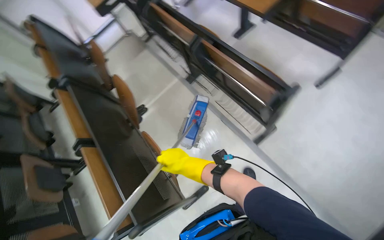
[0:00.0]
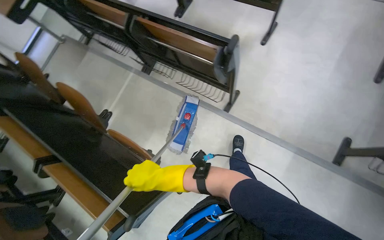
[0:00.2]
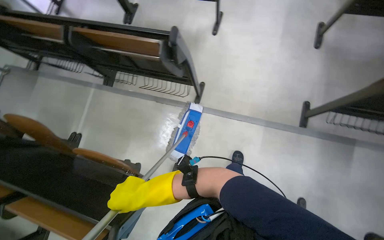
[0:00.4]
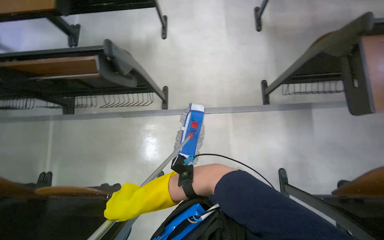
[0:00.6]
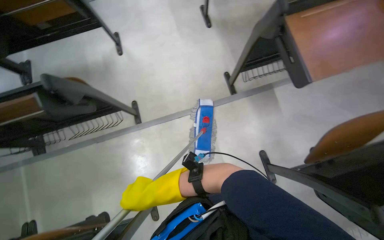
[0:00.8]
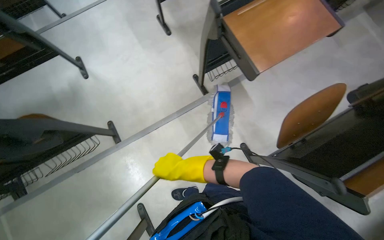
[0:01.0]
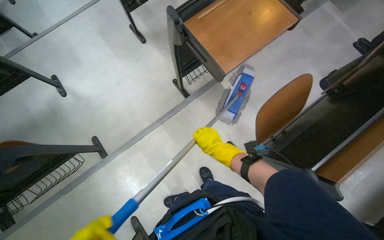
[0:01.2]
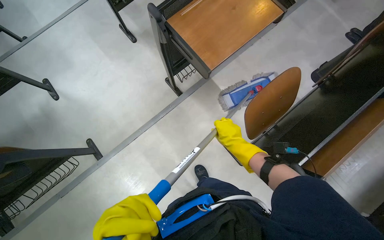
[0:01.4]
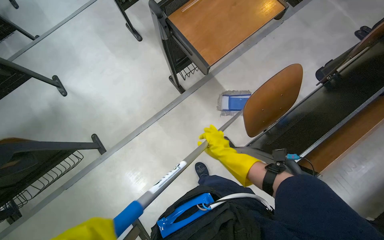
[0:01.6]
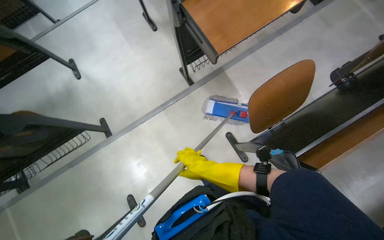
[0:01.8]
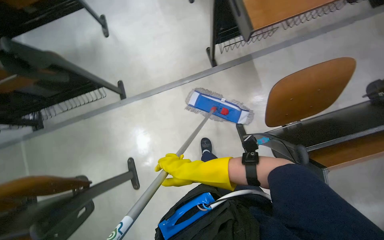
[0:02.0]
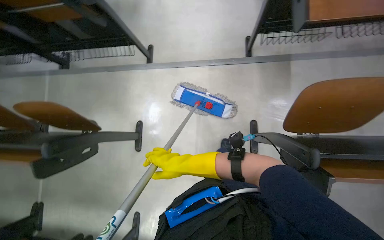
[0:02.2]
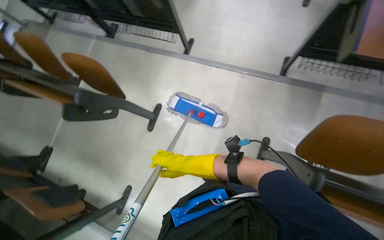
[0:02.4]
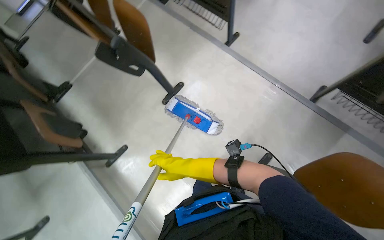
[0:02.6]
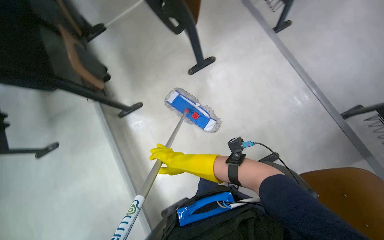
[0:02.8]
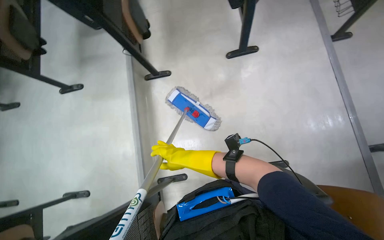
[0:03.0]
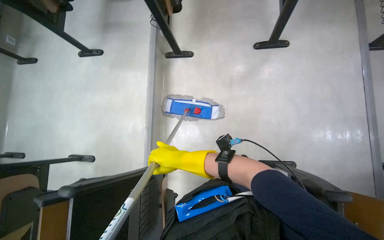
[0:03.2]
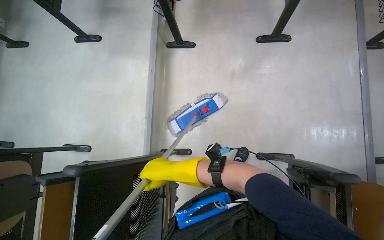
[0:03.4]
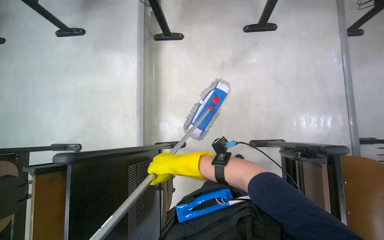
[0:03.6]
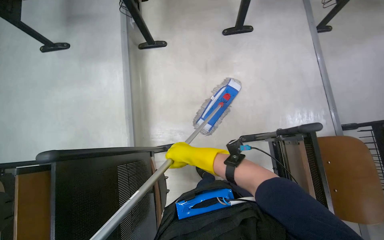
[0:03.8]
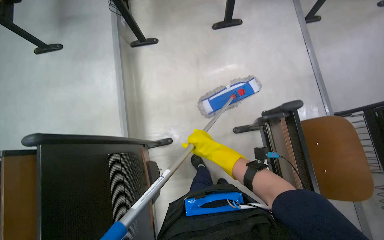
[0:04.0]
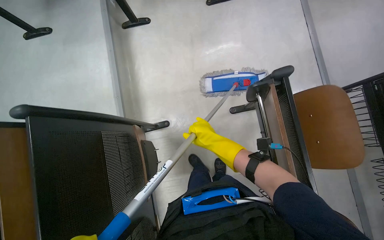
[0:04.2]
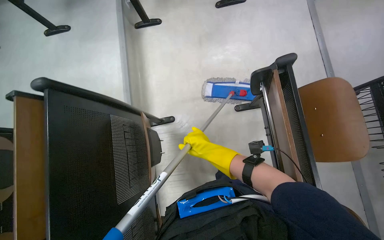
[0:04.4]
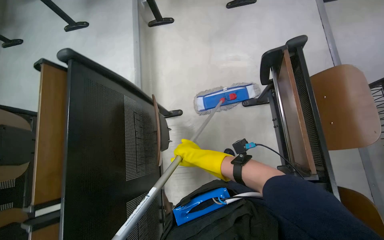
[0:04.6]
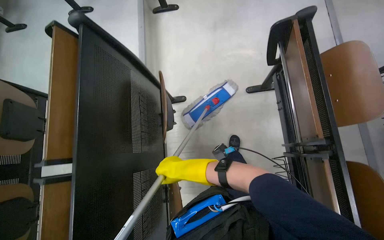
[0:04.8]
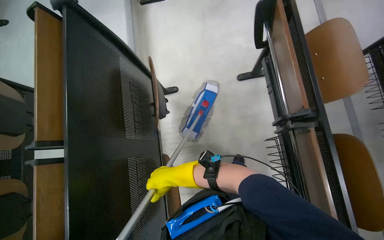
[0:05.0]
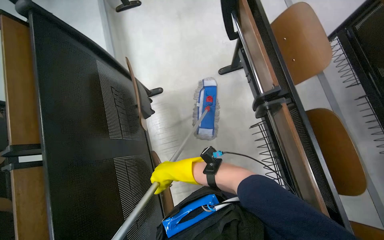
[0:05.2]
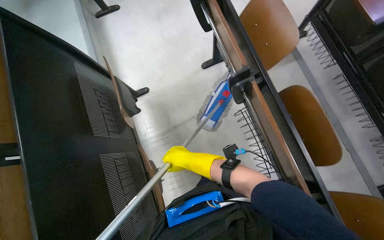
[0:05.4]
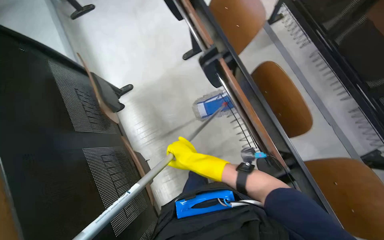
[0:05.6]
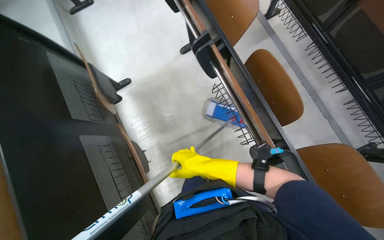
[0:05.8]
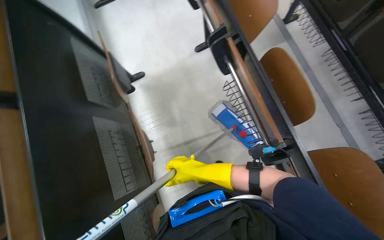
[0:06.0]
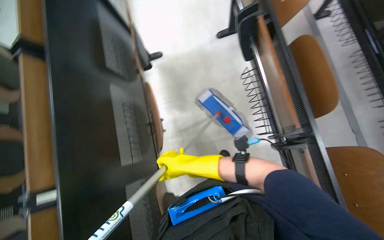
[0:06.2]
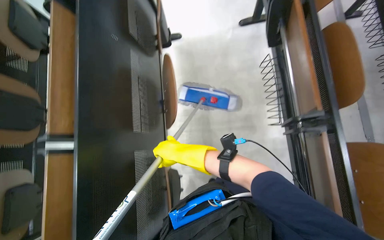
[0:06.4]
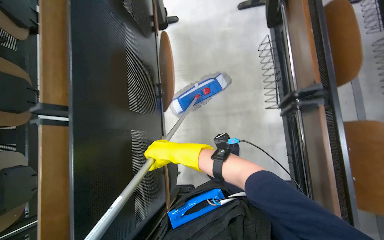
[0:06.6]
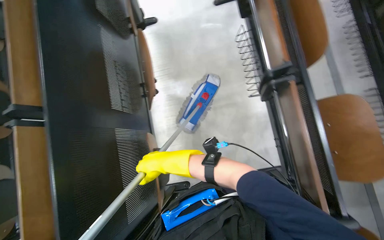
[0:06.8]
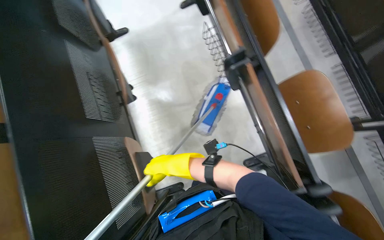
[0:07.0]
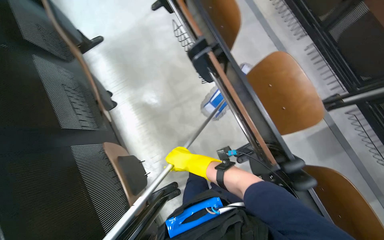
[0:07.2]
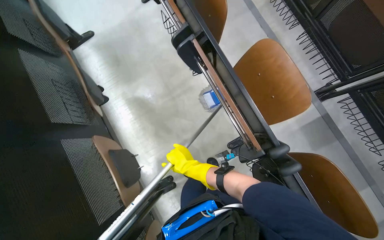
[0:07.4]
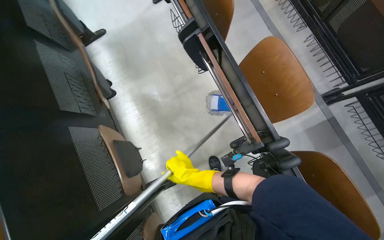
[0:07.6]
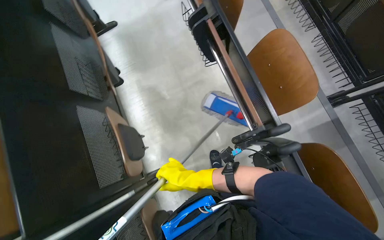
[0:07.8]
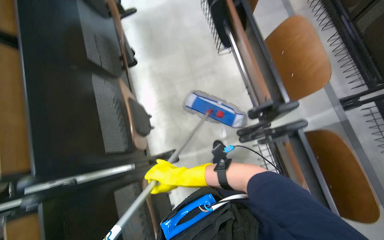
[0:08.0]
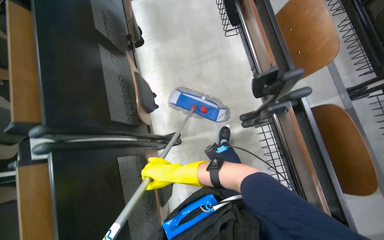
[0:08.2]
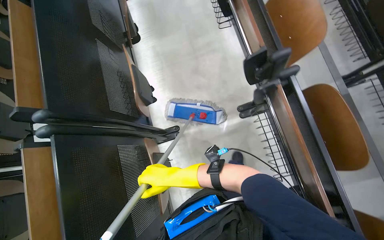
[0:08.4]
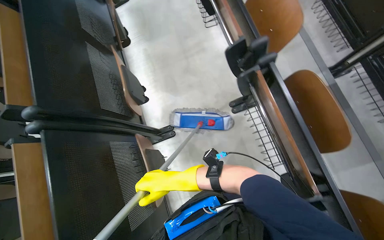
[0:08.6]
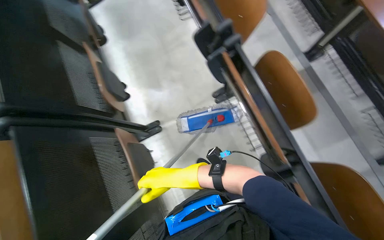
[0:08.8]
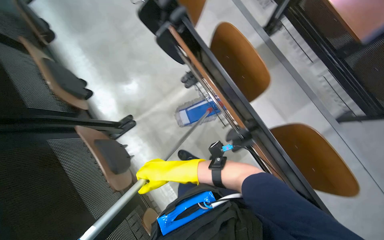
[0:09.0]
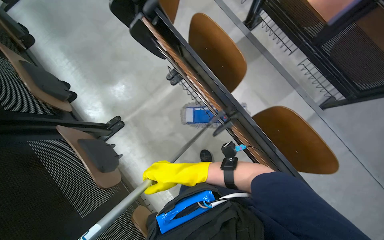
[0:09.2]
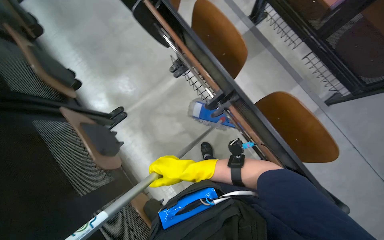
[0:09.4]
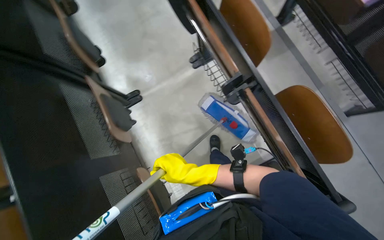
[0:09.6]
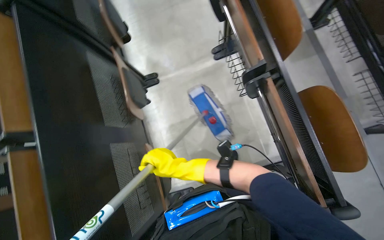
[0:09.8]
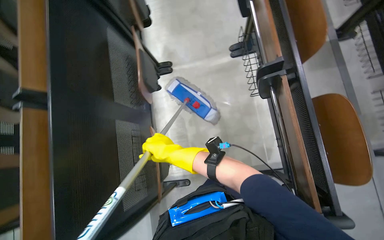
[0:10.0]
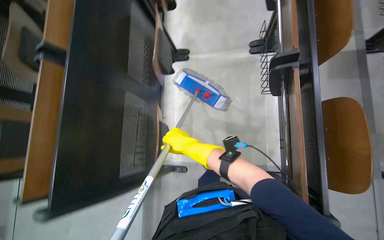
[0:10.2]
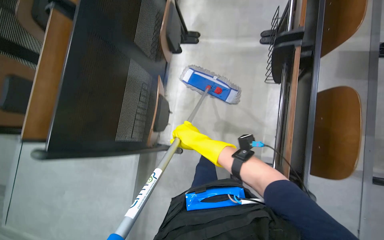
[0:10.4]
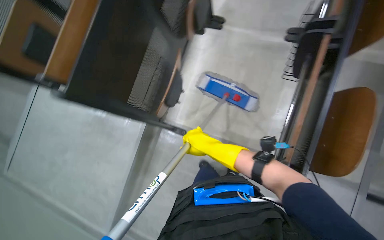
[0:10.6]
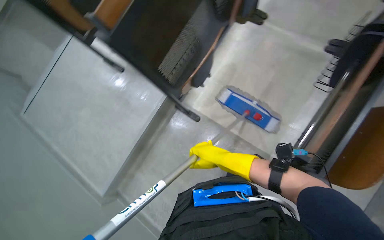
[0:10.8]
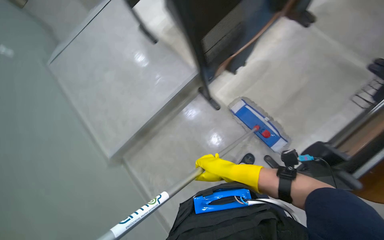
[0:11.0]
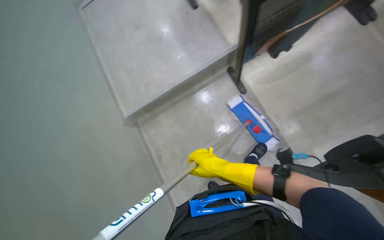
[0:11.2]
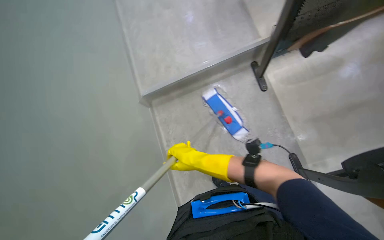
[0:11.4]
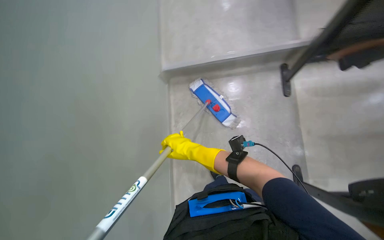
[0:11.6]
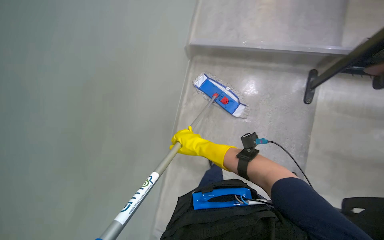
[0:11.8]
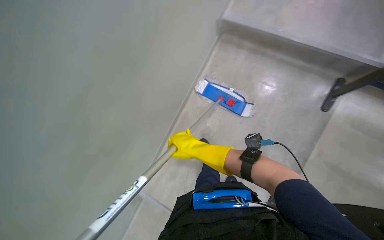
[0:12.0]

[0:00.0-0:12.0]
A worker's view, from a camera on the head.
Job: mopping floor.
The whole recording: Mopping classroom floor. The worker mops the floor in the classroom between rows of desks.
0:00.0 to 0:01.6: The camera is carried about 80 cm. The wearer looks about 90 degrees further to the right.
0:01.6 to 0:03.0: The camera travels roughly 50 cm. The wearer looks approximately 120 degrees further to the left. The view tips downward by about 25 degrees.
0:03.0 to 0:04.4: The wearer moves roughly 50 cm.
0:04.4 to 0:06.0: The camera is carried roughly 70 cm.
0:06.0 to 0:07.6: The right hand travels down the picture by some 50 cm, and goes to the left and returns, about 15 cm each way.
0:07.6 to 0:09.0: The camera travels roughly 70 cm.
0:09.0 to 0:10.4: The wearer moves approximately 50 cm. The head rotates some 45 degrees to the left.
0:10.4 to 0:12.0: The view tips downward by some 30 degrees. The scene turns about 60 degrees clockwise in the picture.

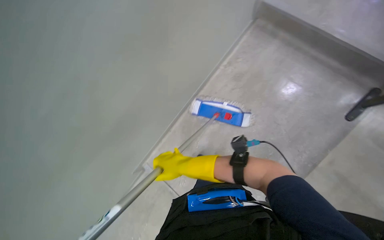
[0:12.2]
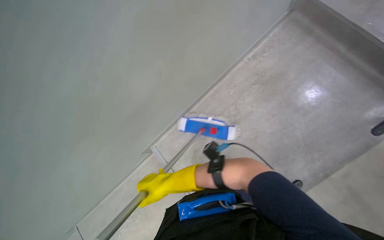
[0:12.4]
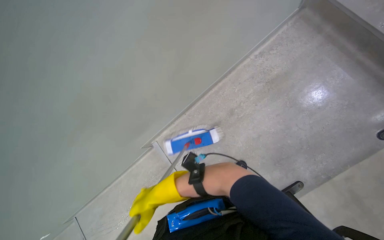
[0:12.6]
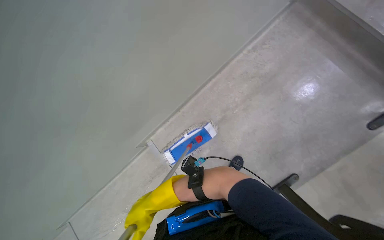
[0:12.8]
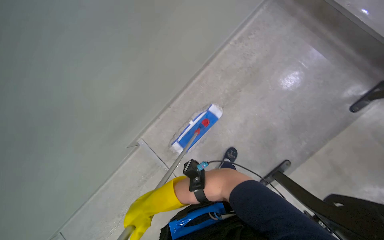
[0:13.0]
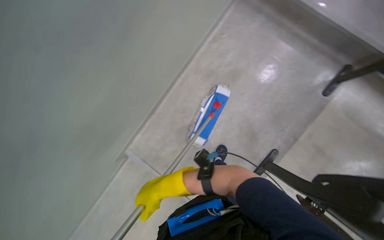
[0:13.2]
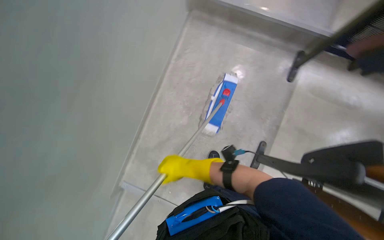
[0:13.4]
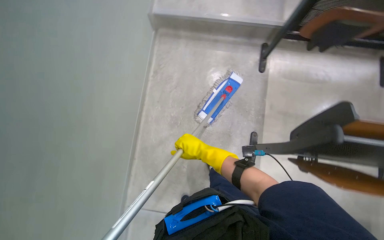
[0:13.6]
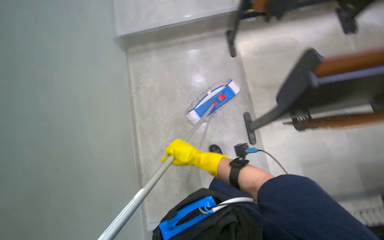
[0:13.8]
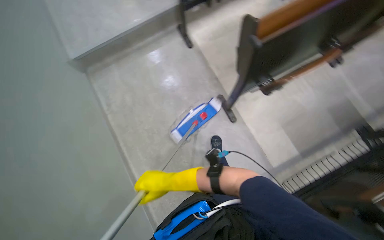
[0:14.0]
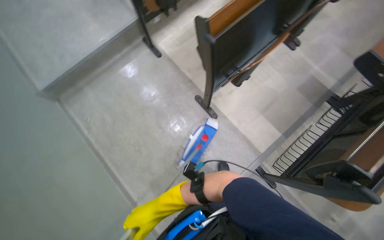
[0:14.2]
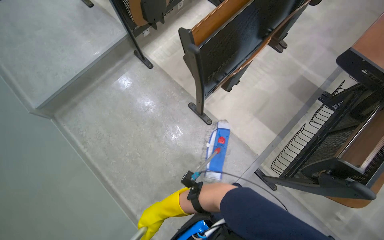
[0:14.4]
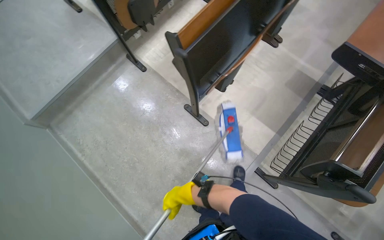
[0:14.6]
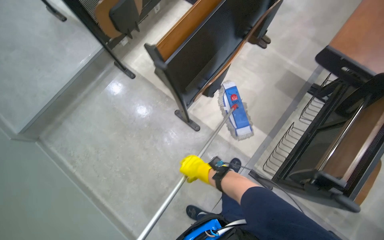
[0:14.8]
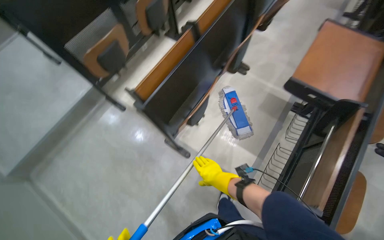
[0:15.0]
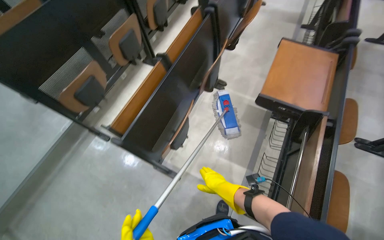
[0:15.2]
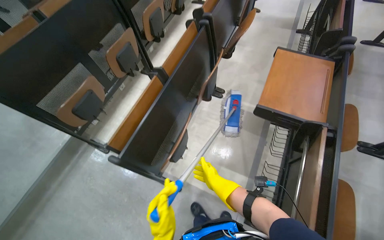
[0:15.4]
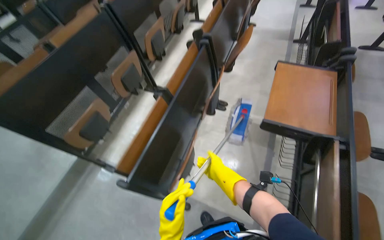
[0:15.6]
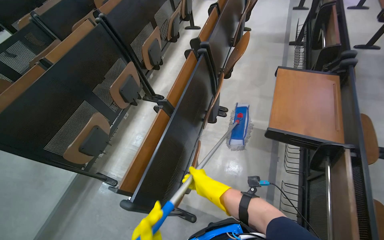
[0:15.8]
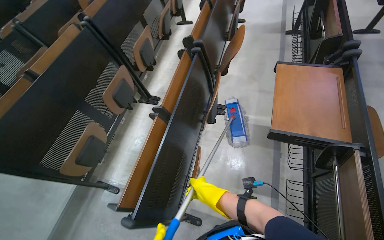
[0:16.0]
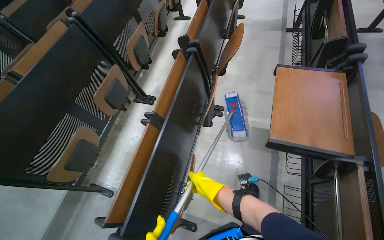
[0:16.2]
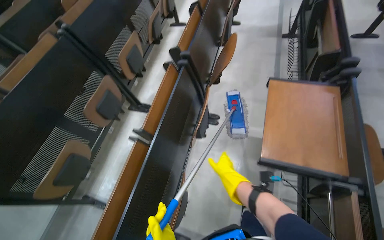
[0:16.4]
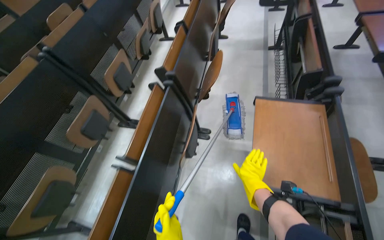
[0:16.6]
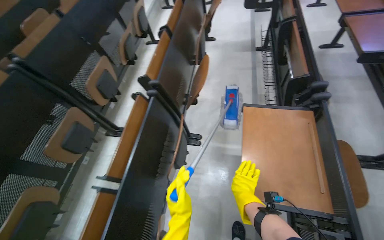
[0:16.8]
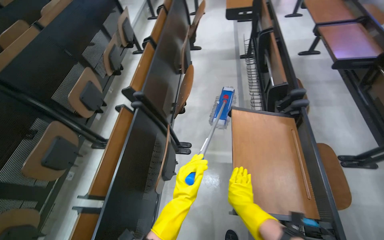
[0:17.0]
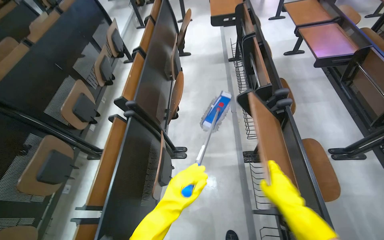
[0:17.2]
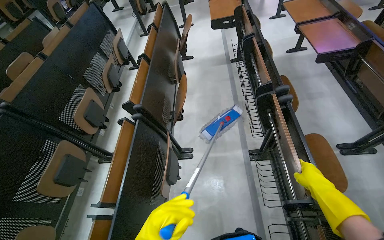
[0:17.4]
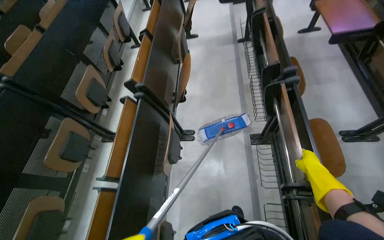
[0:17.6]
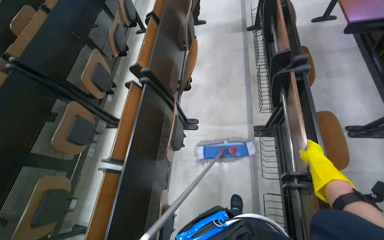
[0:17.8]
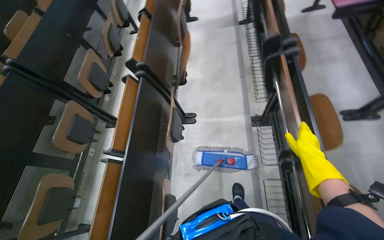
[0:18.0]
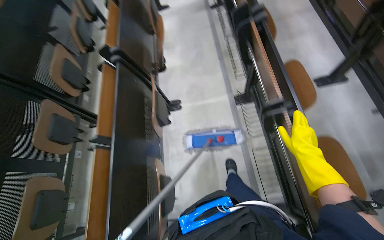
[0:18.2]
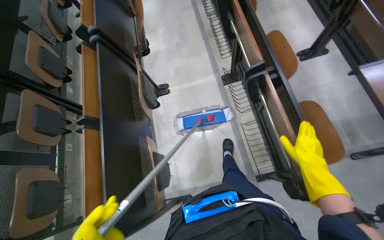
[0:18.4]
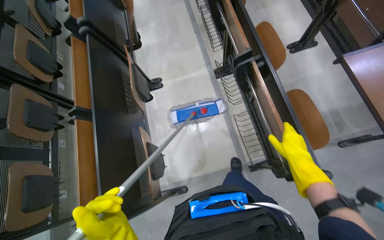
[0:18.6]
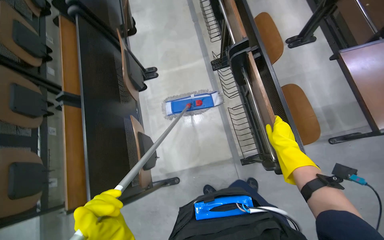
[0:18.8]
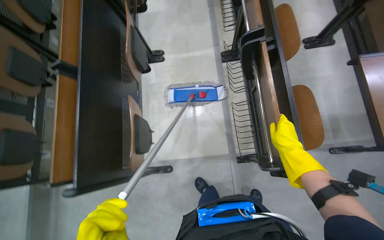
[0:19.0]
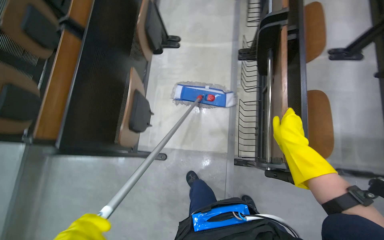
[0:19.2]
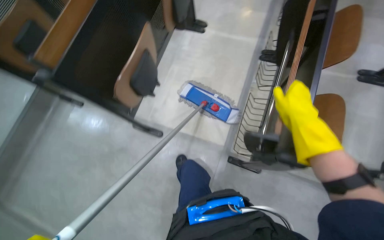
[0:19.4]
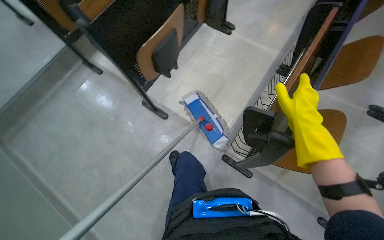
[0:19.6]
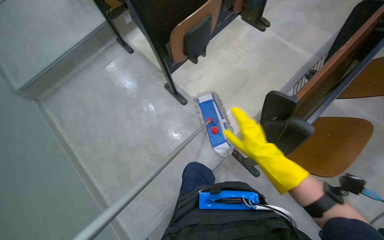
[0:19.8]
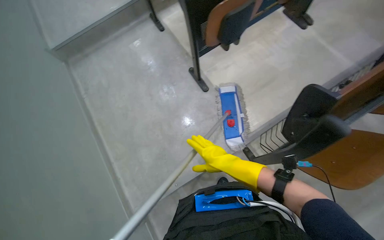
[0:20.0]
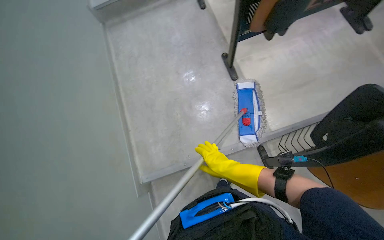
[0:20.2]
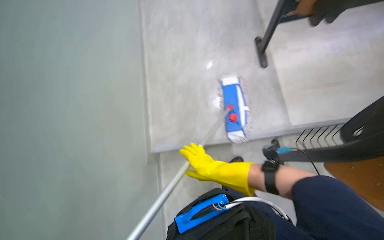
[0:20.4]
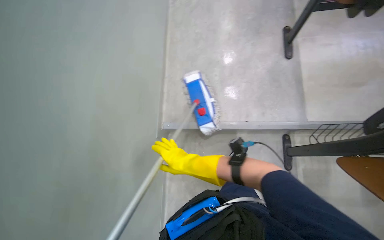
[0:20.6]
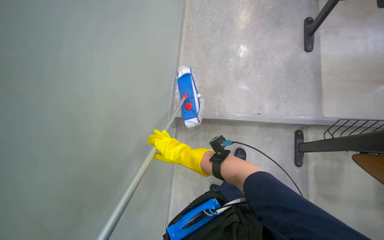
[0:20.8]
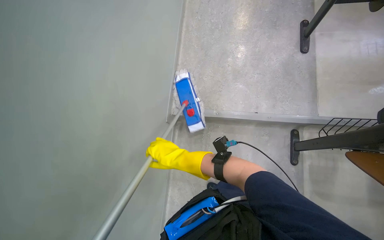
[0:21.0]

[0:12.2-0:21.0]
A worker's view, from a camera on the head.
Job: mopping floor.
The whole recording: Mopping classroom floor. The worker mops the floor in the classroom between rows of desks.
0:12.2 to 0:13.6: The head turns to the right by some 35 degrees.
0:13.6 to 0:15.2: The camera is carried some 60 cm. The wearer's head swings some 75 degrees to the right. The view tilts roughly 15 degrees upward.
0:15.2 to 0:16.6: The camera travels approximately 50 cm.
0:16.6 to 0:18.0: The right hand is displaced to the right and nearer to the camera by some 30 cm.
0:18.0 to 0:19.6: The camera travels some 60 cm.
0:19.6 to 0:21.0: The head turns to the left by some 50 degrees. The wearer looks approximately 20 degrees further downward.
